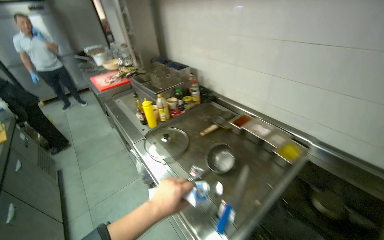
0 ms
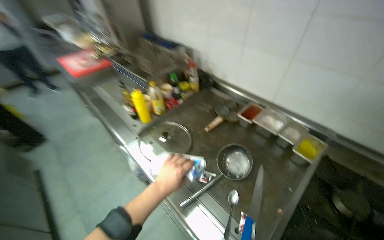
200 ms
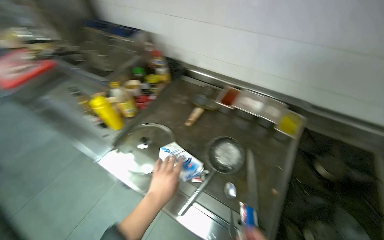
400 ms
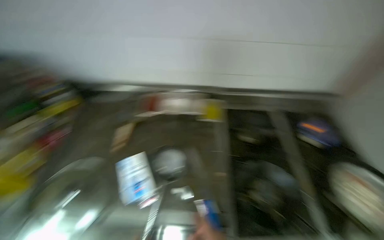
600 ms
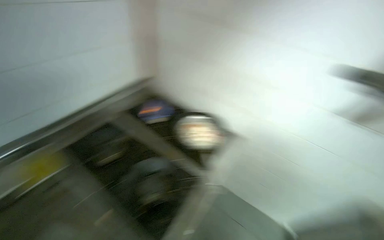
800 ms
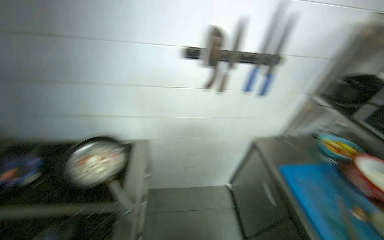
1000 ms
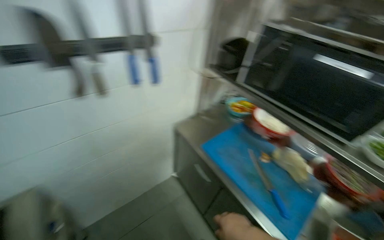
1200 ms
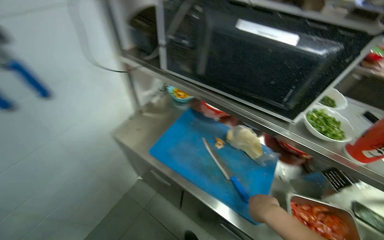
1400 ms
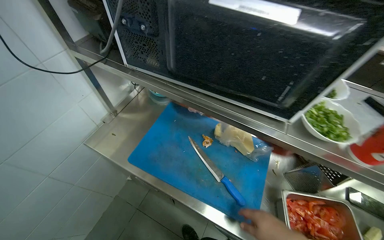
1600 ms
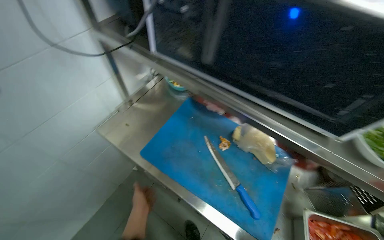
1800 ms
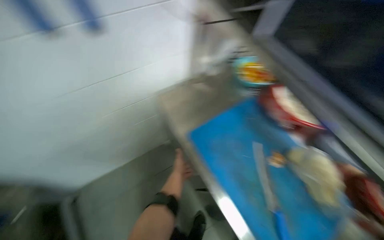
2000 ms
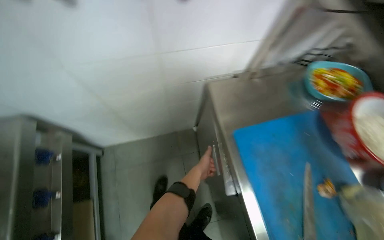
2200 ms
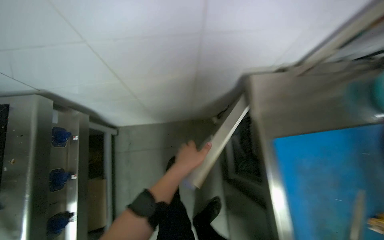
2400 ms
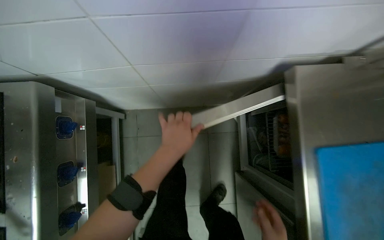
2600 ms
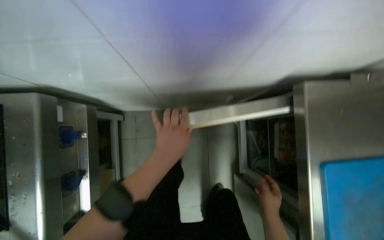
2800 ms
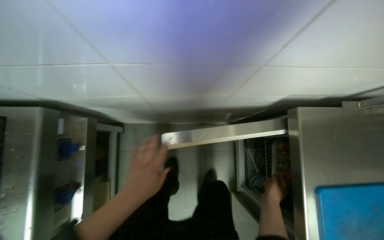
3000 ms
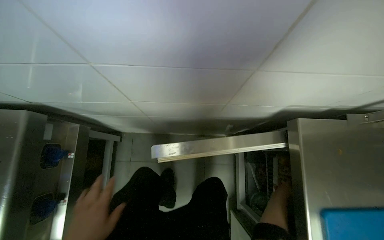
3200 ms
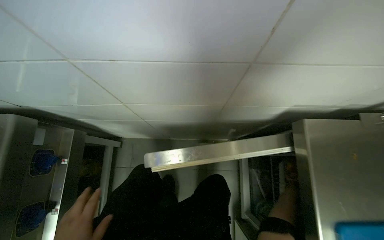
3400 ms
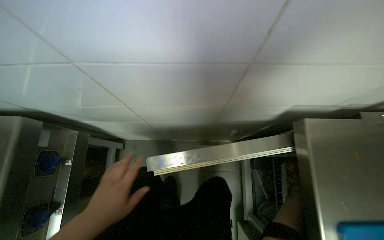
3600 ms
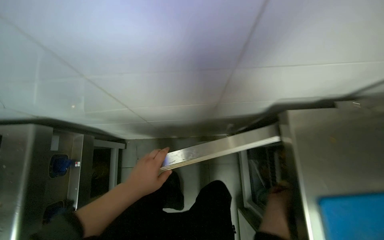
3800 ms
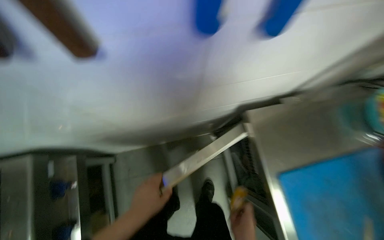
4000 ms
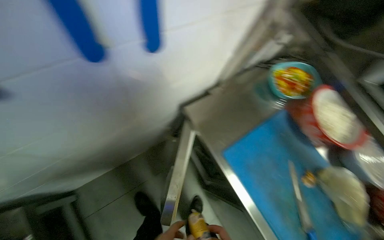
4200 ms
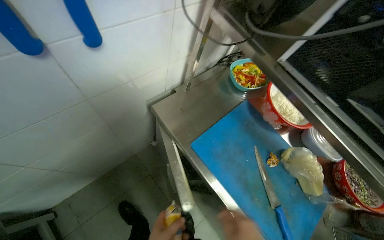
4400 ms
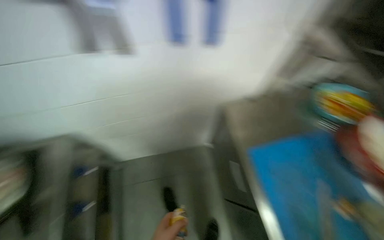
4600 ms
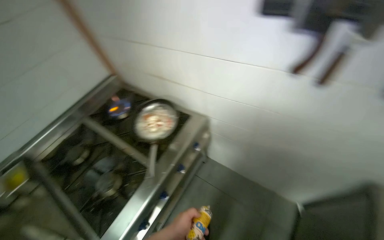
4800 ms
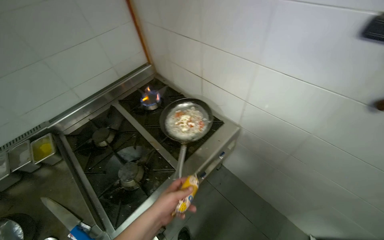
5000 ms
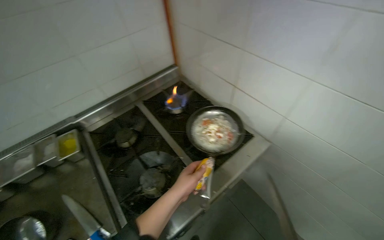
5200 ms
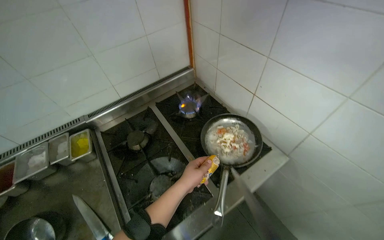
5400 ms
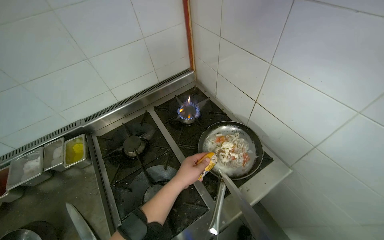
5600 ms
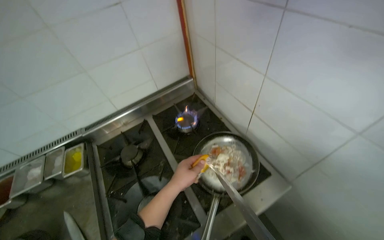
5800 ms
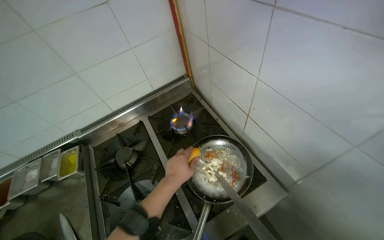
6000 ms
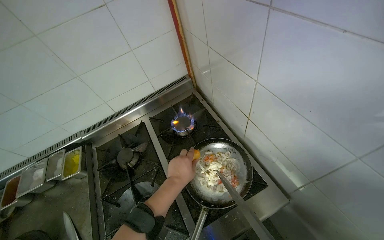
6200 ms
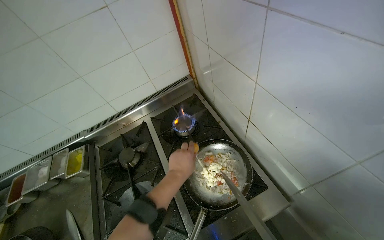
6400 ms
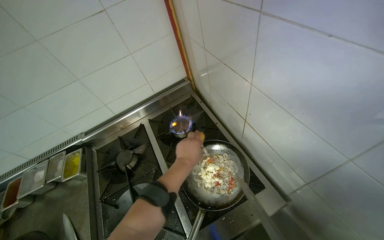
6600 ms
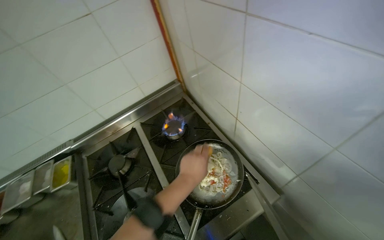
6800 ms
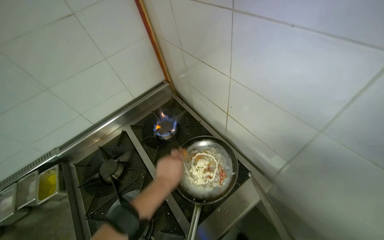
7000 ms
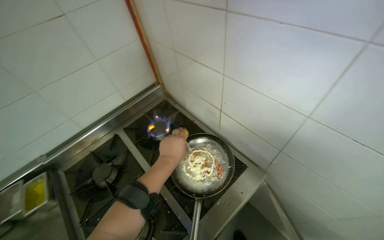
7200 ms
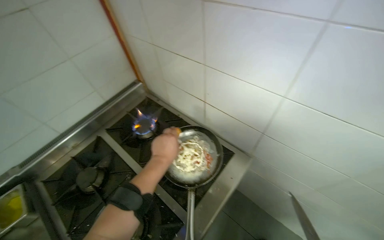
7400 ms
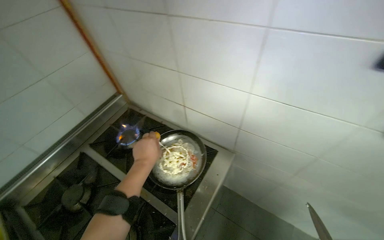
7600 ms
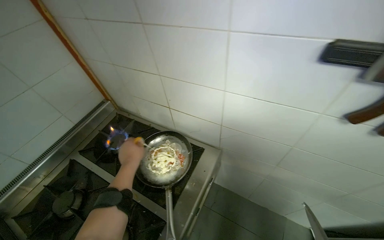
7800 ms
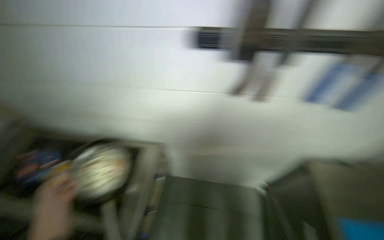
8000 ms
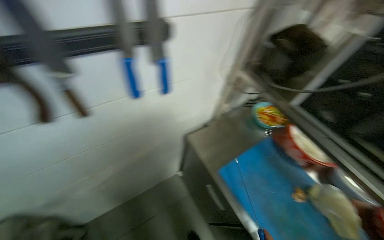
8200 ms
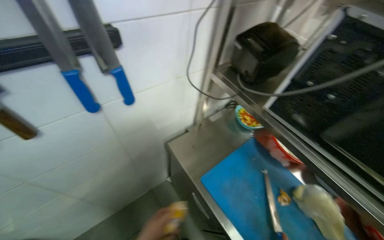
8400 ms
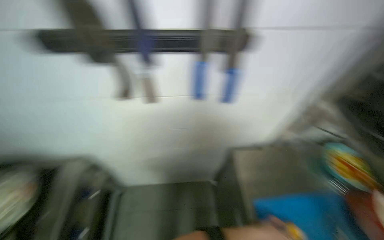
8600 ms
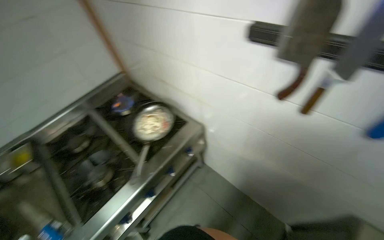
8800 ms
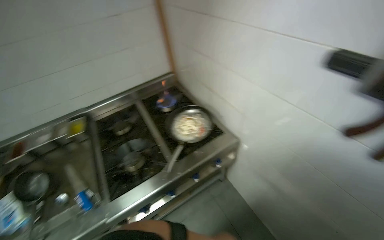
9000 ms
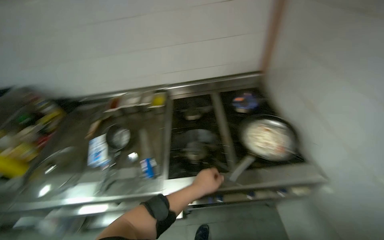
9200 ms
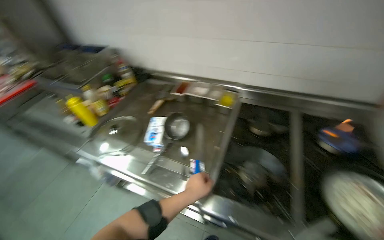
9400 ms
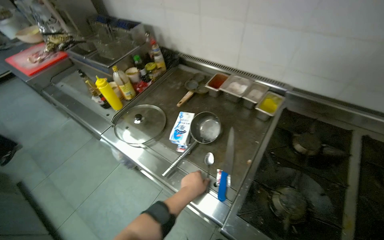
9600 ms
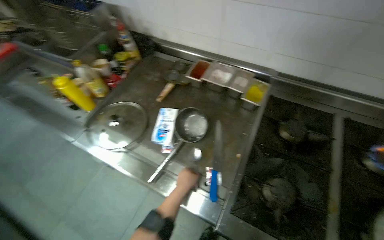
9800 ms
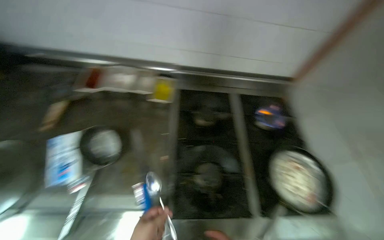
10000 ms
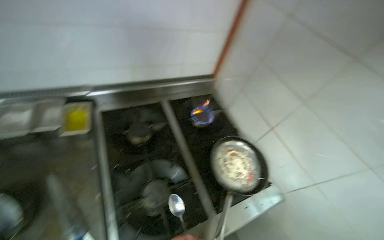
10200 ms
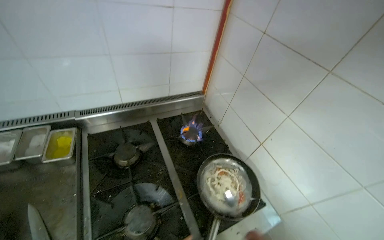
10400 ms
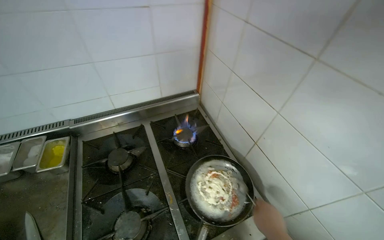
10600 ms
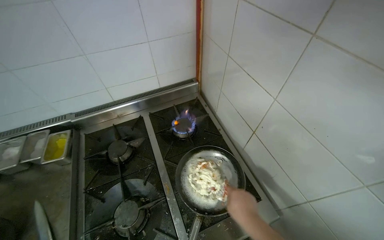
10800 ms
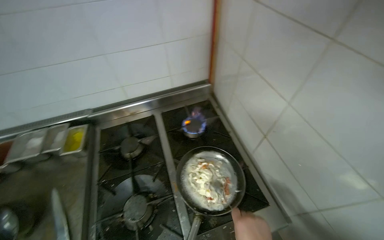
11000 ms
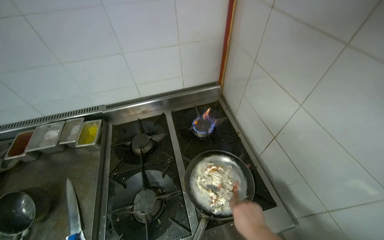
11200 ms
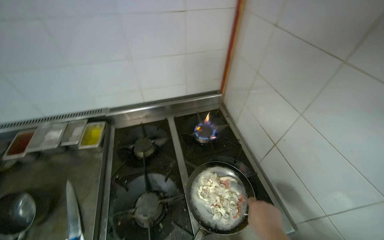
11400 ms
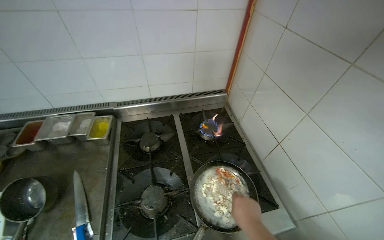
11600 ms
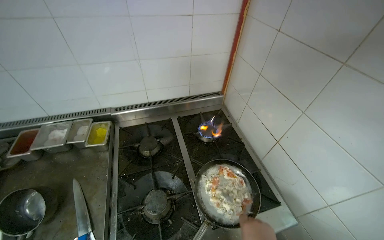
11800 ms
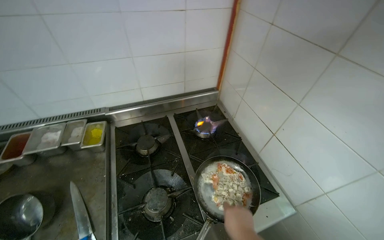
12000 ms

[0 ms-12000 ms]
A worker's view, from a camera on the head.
Job: cooking food.
The whole recording: Cooking dumplings with sauce and vegetables. The worker cuts tomatoes and adds them to a pan with dumplings, then adds various sauces and stirs the mixture on the stove.
0 ms to 1600 ms: The camera is carried roughly 60 cm. The head turns to the right by some 165 degrees. The wearer looks roughly 30 degrees further downward.
1600 ms to 3000 ms: The camera is carried approximately 60 cm. The head rotates some 60 degrees to the left. The wearer looks approximately 20 degrees further downward.
3000 ms to 4400 ms: The head turns to the right by about 40 degrees.
4400 ms to 6000 ms: The head travels approximately 60 cm. The head turns to the left by about 80 degrees.
6000 ms to 7600 ms: The wearer's head swings roughly 30 degrees to the right.
7600 ms to 9000 ms: The head turns to the left by about 20 degrees.
9000 ms to 10400 ms: The wearer moves roughly 50 cm.

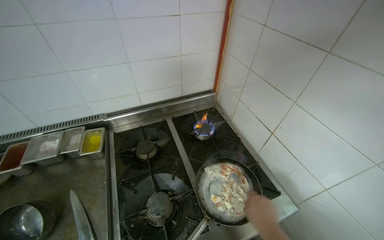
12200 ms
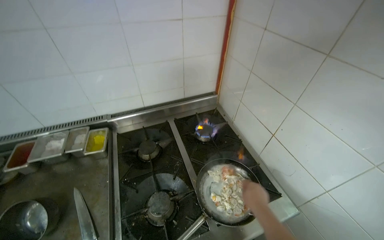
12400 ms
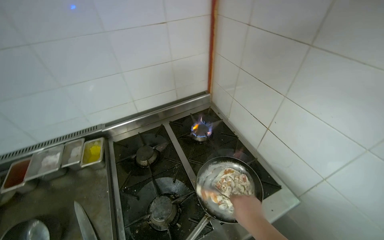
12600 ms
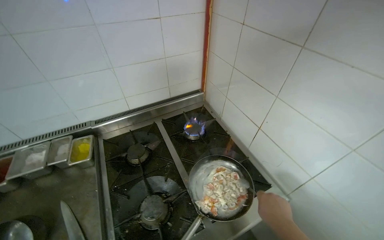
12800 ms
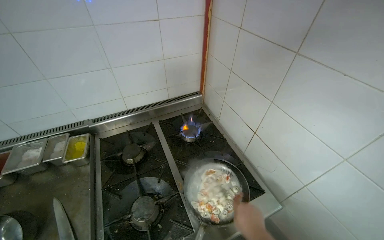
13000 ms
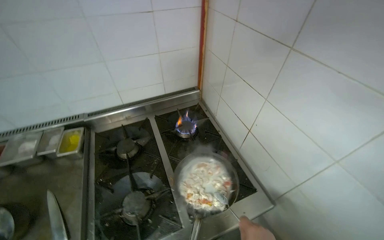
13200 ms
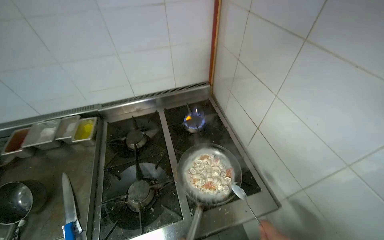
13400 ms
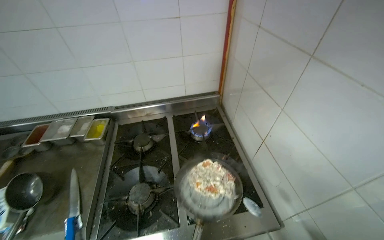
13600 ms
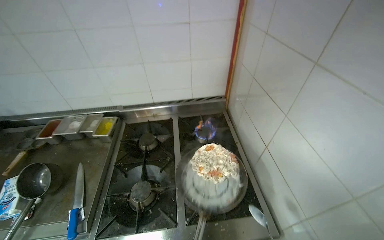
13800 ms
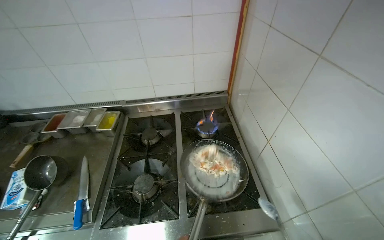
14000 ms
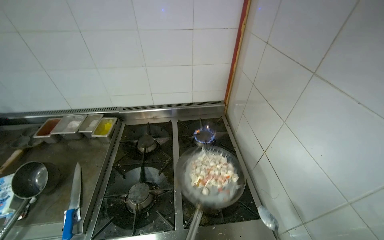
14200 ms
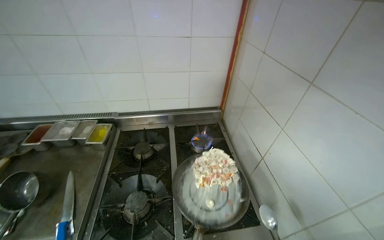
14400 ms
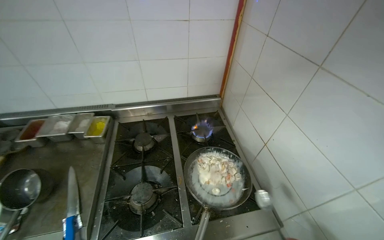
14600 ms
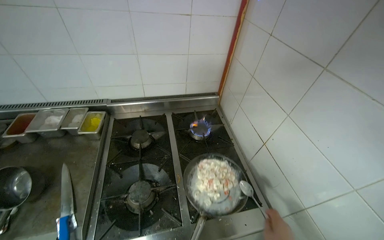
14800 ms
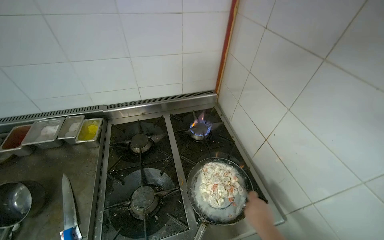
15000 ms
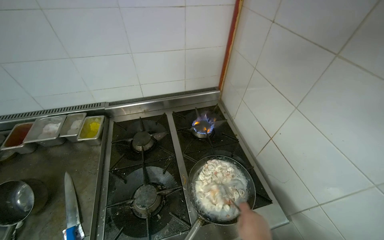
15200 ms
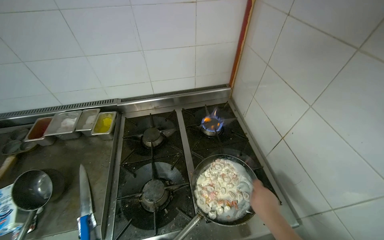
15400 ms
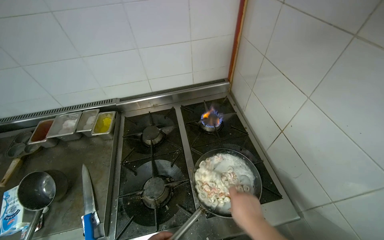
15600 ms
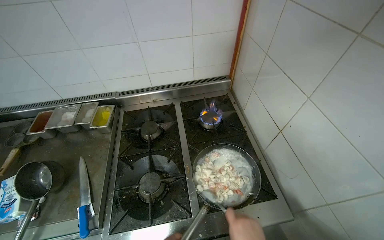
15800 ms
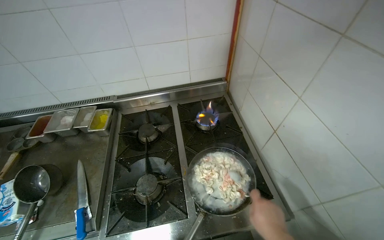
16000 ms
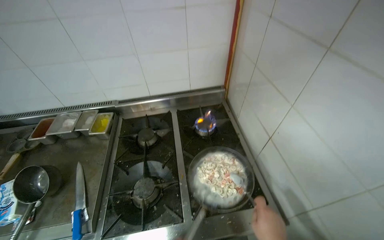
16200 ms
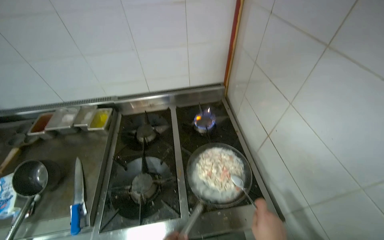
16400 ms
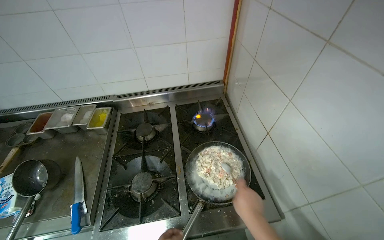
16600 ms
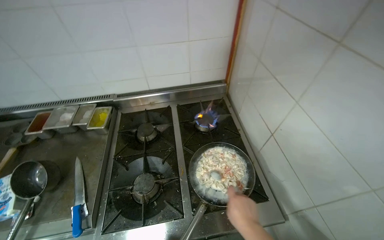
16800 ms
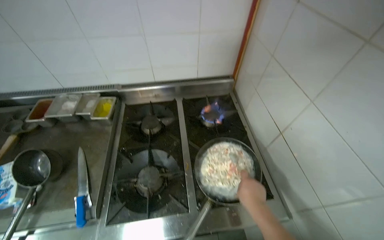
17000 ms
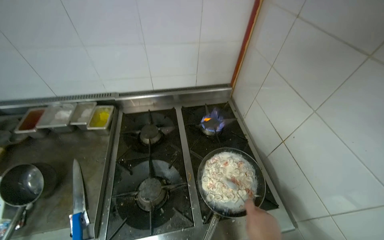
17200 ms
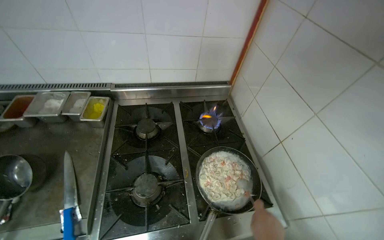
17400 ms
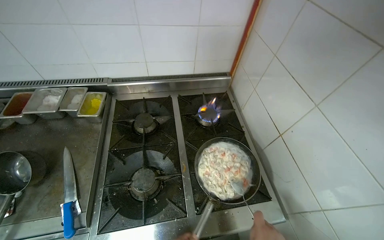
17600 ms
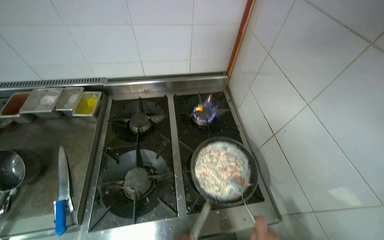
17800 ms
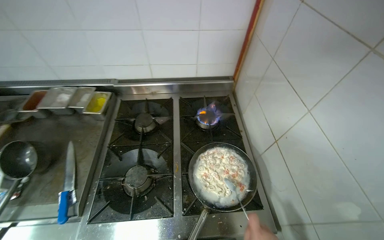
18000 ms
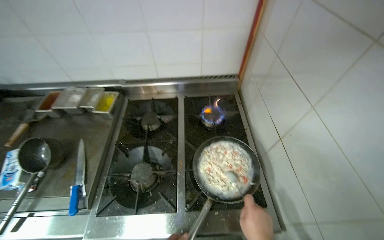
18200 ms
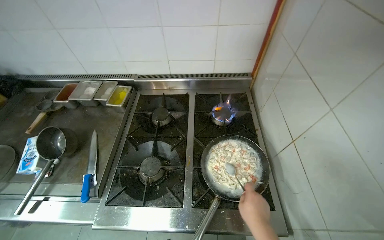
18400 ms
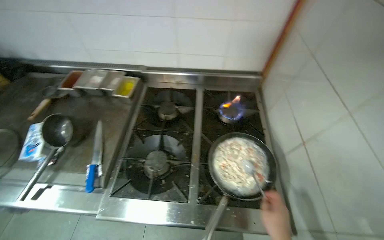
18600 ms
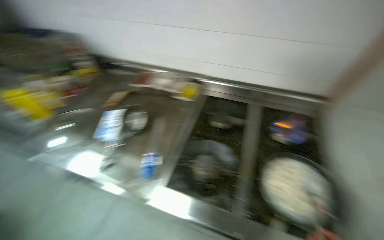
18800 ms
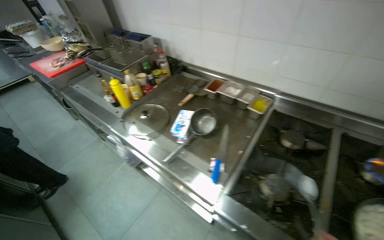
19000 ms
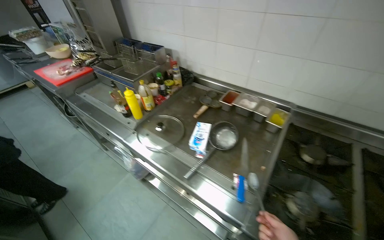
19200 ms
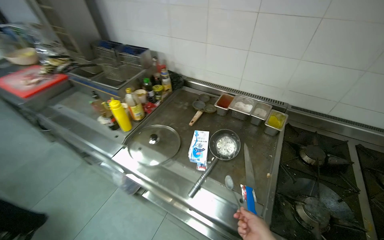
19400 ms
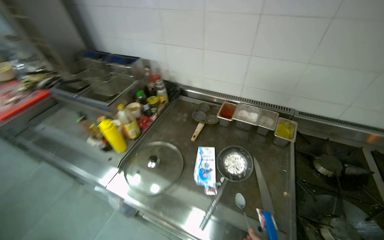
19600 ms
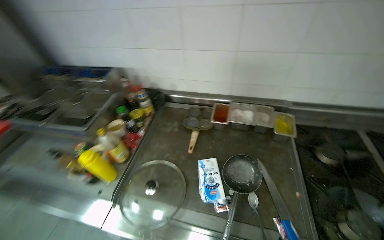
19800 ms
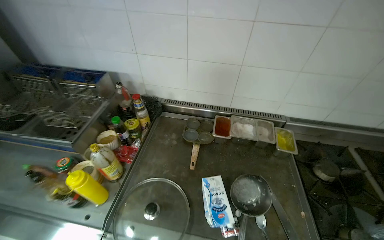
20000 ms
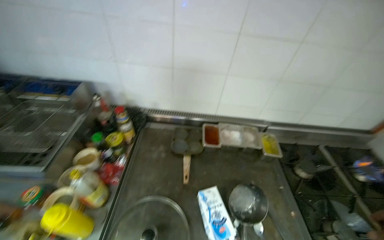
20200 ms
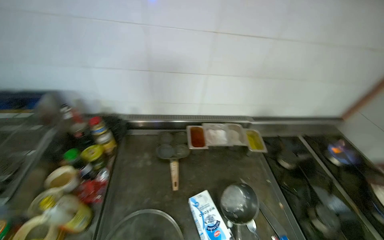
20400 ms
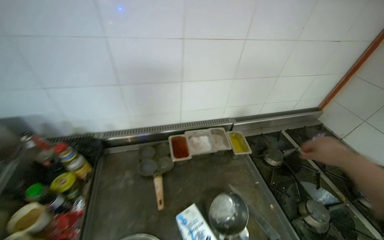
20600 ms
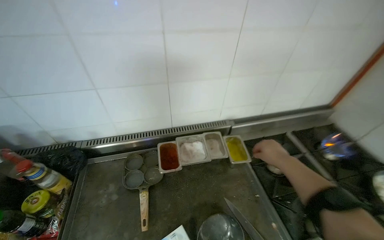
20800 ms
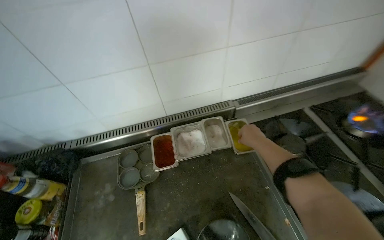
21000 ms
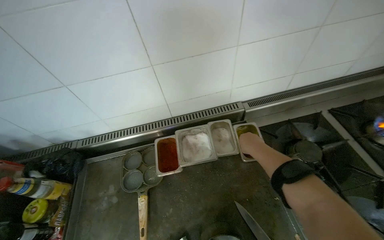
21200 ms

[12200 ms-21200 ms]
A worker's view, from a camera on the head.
Job: cooking food.
The whole recording: Cooking dumplings with sauce and vegetables. The worker cuts tomatoes and adds them to a pan with dumplings, then adds various sauces and stirs the mixture on the stove.
18200 ms to 19800 ms: The camera is carried roughly 80 cm.
19800 ms to 21200 ms: The wearer moves about 40 cm. The head turns to the right by about 25 degrees.
